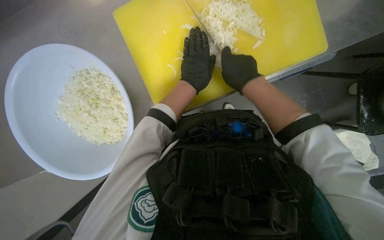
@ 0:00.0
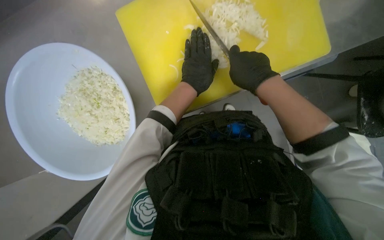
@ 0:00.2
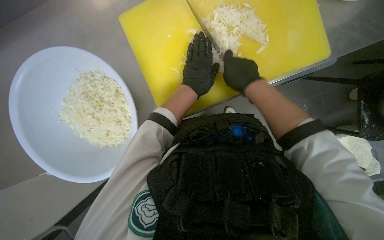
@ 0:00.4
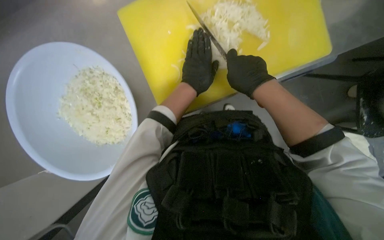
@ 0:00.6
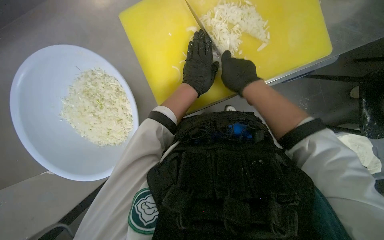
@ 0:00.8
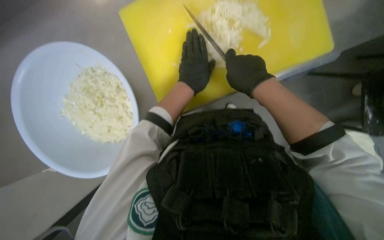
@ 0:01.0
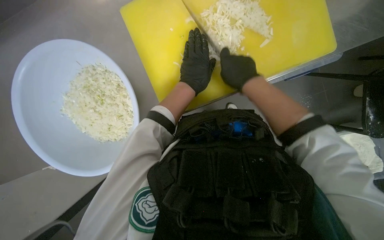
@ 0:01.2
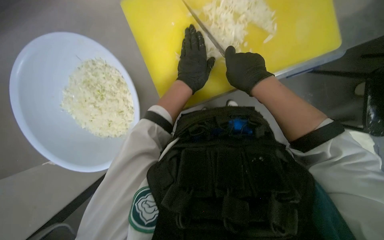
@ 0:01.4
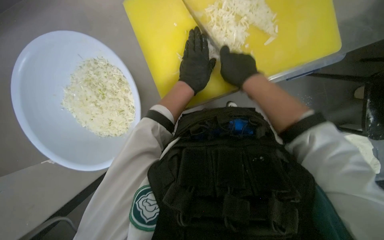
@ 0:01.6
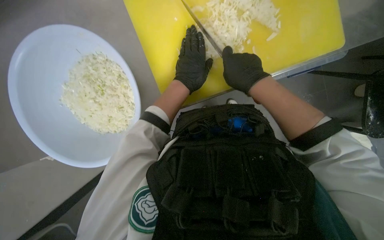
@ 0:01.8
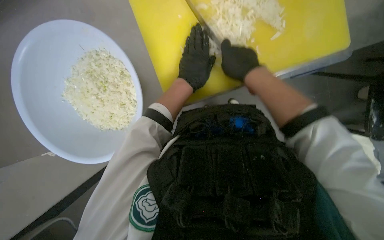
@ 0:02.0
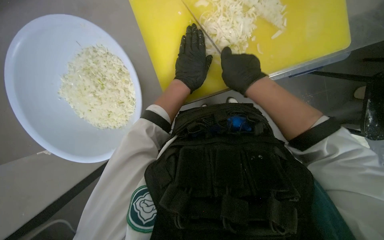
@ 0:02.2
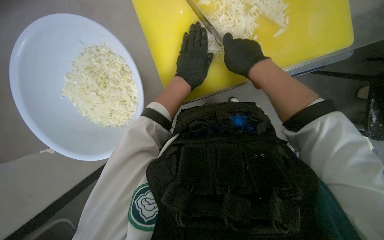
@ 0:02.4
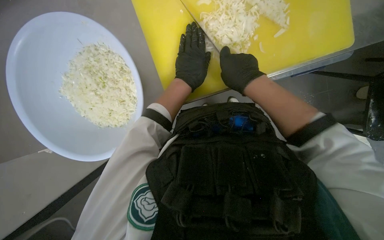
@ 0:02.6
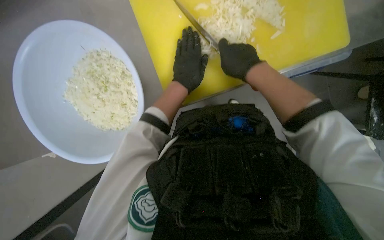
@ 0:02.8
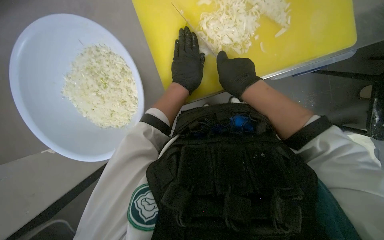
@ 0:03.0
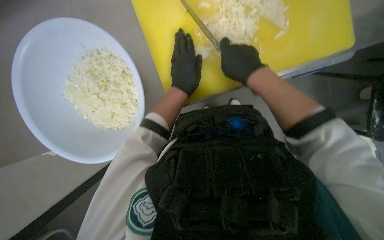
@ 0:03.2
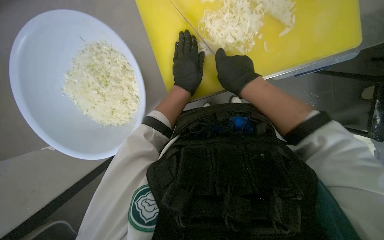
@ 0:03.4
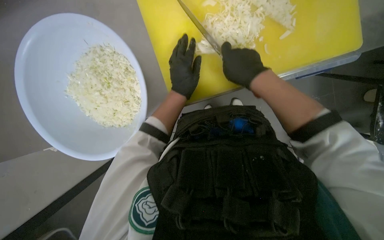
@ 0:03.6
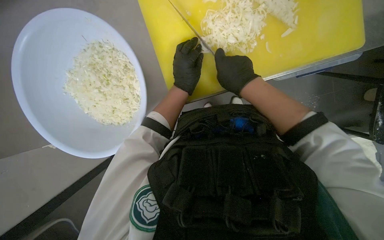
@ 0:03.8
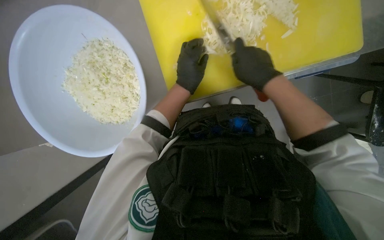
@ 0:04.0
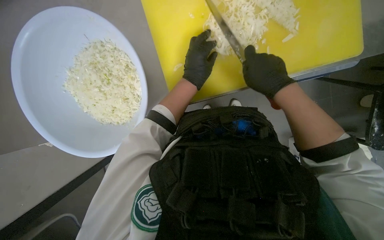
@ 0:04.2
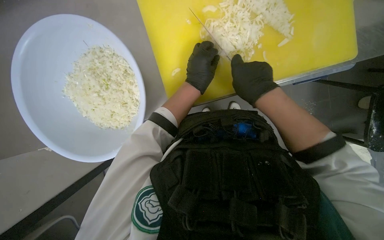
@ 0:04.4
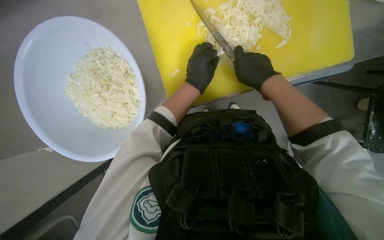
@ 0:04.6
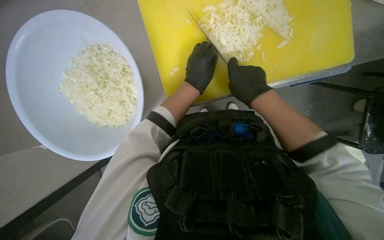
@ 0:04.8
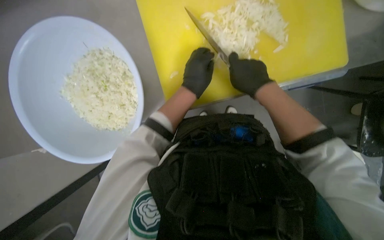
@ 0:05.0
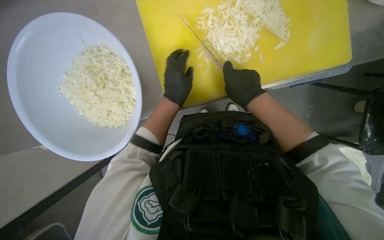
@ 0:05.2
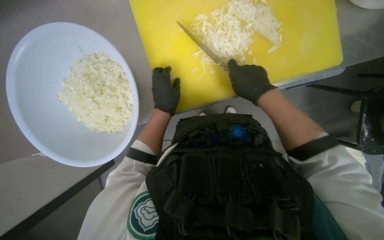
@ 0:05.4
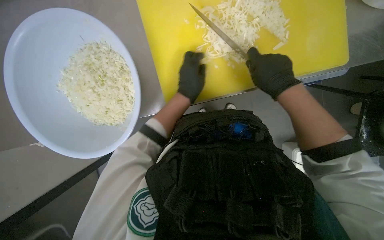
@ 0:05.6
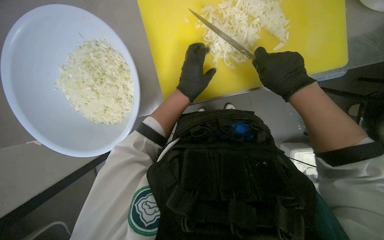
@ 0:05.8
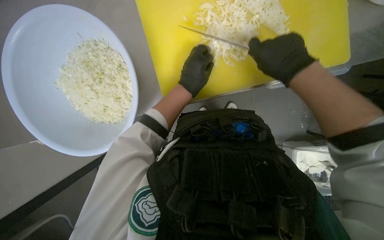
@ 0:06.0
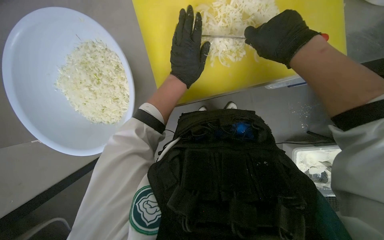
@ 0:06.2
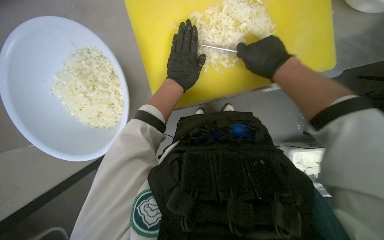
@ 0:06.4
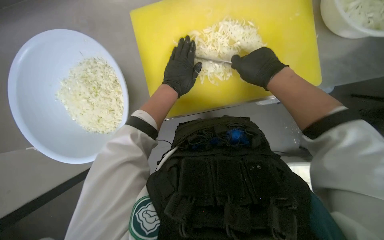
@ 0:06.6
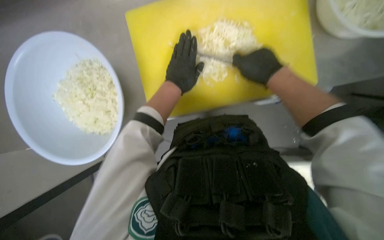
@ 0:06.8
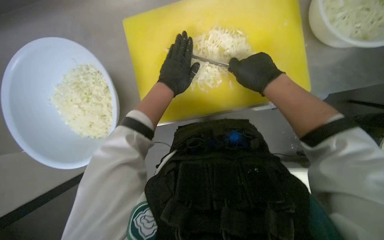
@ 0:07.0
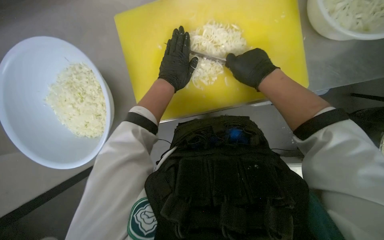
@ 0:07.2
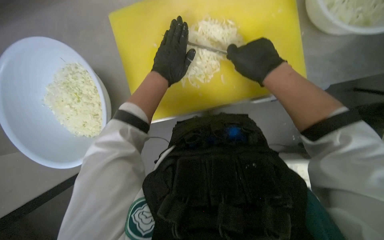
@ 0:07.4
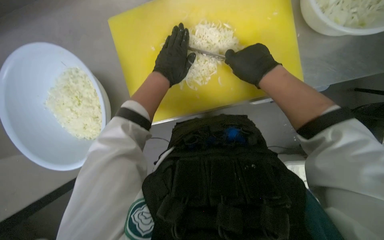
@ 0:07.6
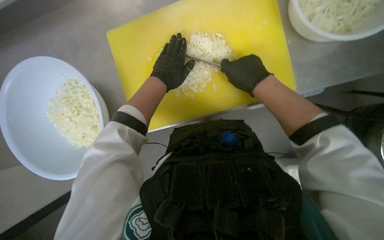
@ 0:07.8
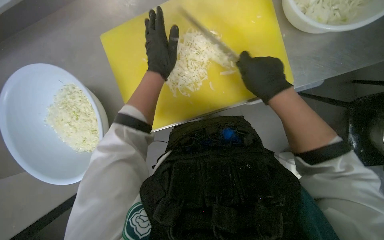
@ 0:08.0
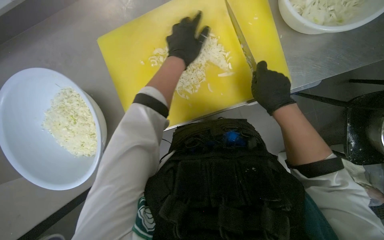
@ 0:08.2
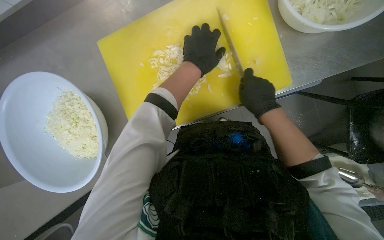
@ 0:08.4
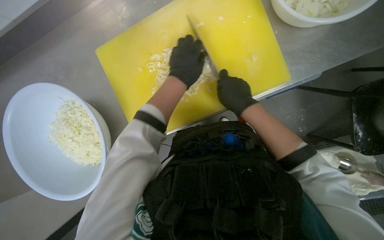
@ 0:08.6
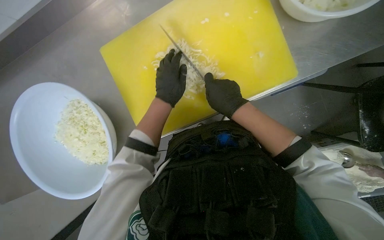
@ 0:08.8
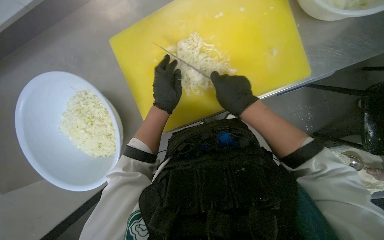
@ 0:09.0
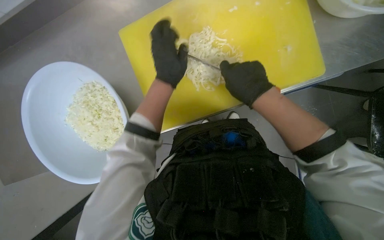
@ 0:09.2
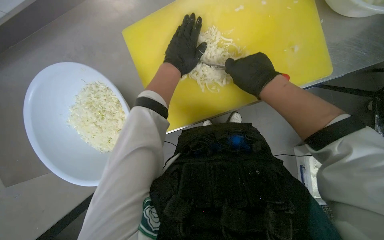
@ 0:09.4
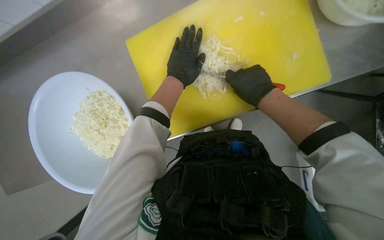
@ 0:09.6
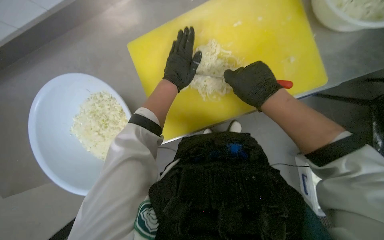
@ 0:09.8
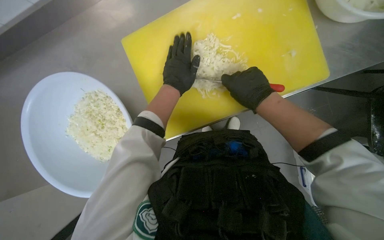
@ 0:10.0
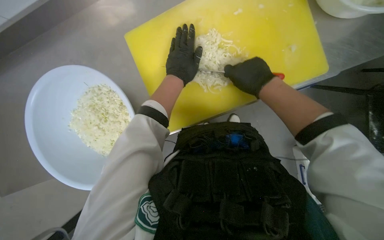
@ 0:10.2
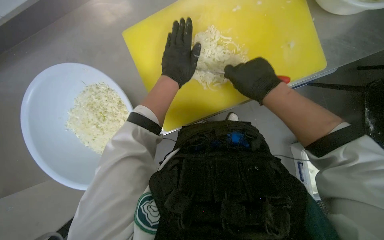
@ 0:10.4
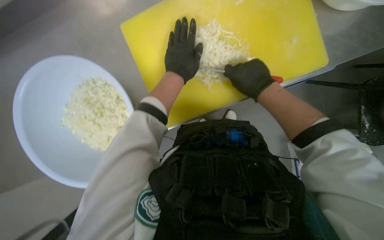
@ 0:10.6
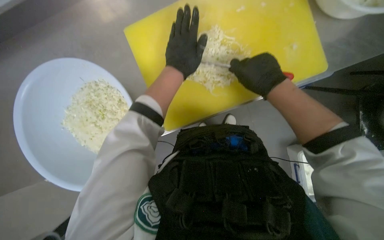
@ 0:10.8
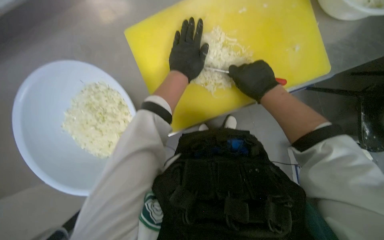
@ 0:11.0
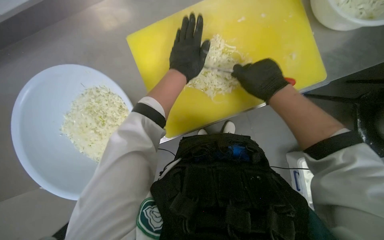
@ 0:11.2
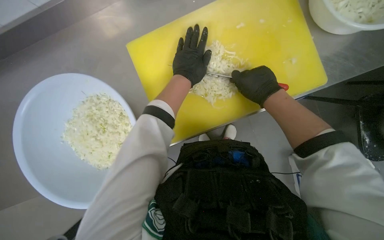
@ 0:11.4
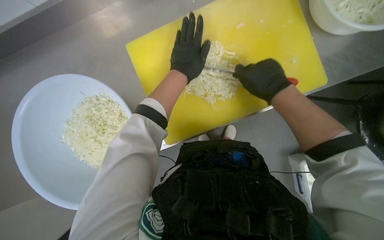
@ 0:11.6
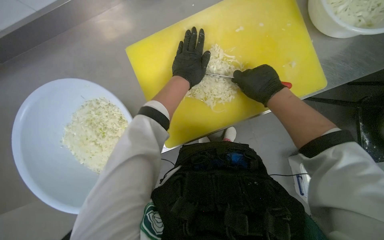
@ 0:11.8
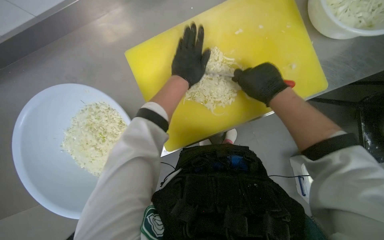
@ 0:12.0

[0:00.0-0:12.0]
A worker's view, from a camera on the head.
Job: preparing food.
The whole recording: Chopping onions. The worker chops another piece of onion on the yellow cutting board.
0:00.0 to 0:04.4: The hands are busy where they are.
0:04.4 to 0:06.0: The hands work in one place, with small movements.
0:07.6 to 0:09.0: The right hand travels down the picture by roughly 10 cm.
0:10.4 to 0:12.0: The hands stay close to where they were, moving slightly.

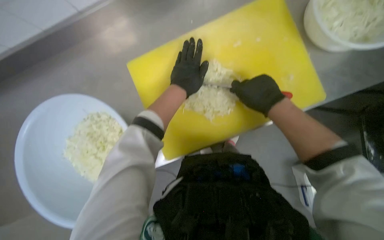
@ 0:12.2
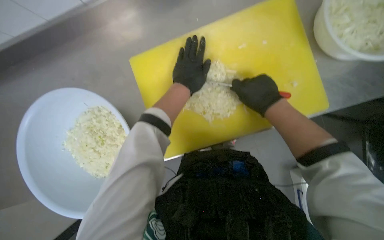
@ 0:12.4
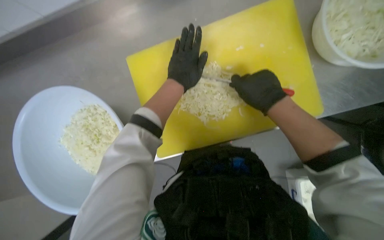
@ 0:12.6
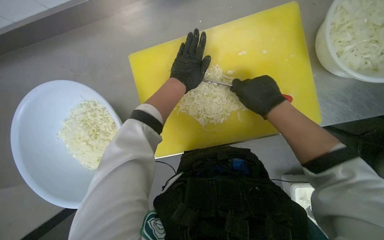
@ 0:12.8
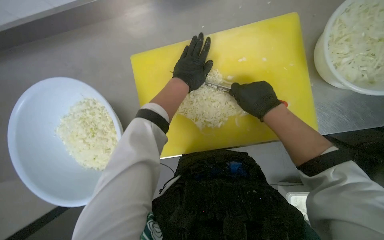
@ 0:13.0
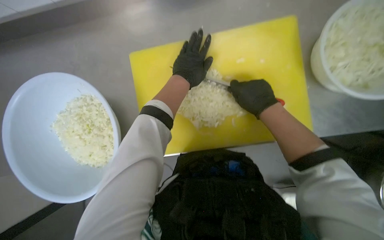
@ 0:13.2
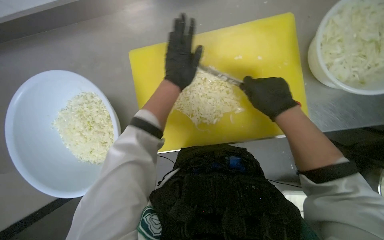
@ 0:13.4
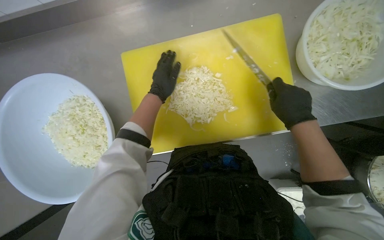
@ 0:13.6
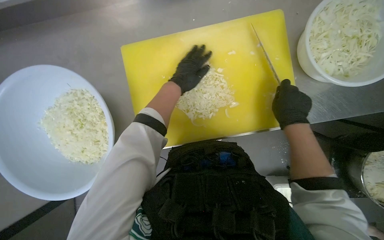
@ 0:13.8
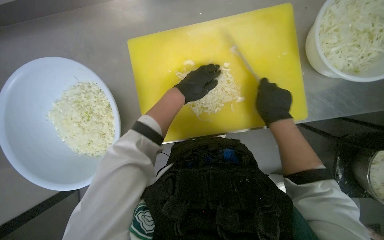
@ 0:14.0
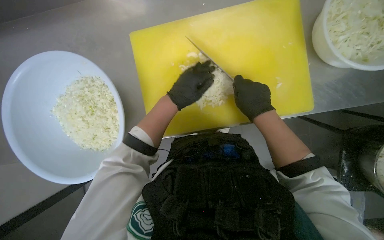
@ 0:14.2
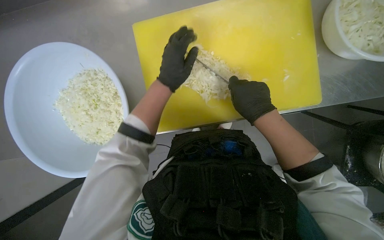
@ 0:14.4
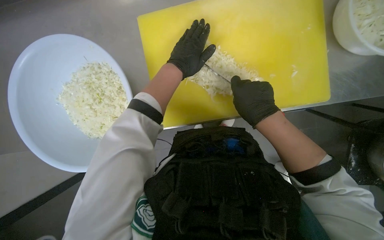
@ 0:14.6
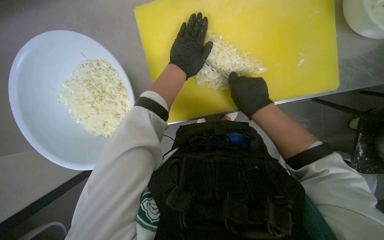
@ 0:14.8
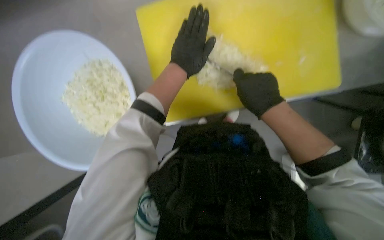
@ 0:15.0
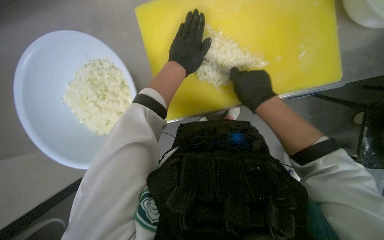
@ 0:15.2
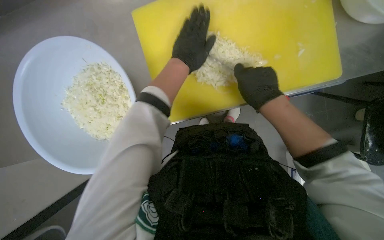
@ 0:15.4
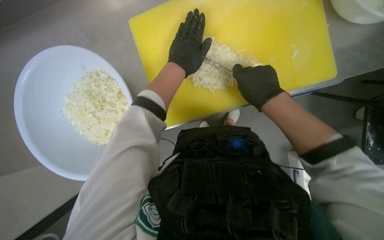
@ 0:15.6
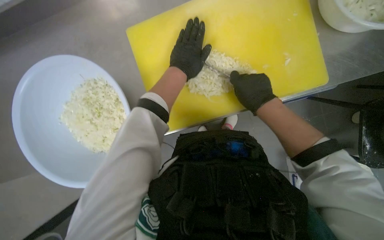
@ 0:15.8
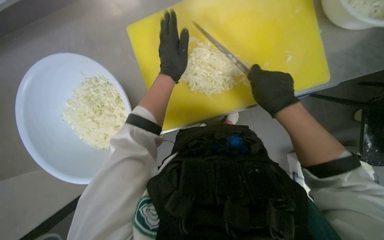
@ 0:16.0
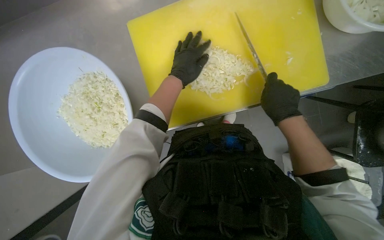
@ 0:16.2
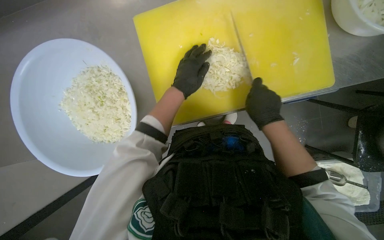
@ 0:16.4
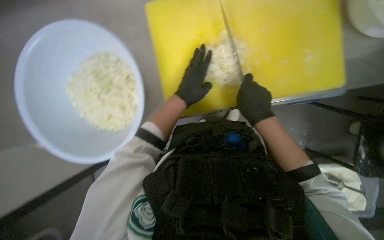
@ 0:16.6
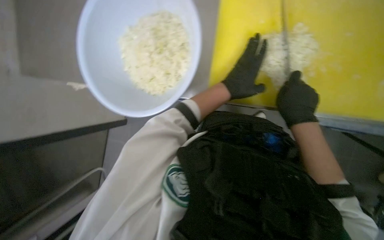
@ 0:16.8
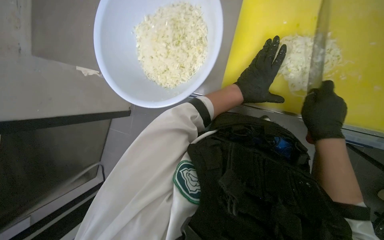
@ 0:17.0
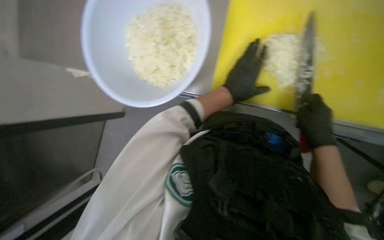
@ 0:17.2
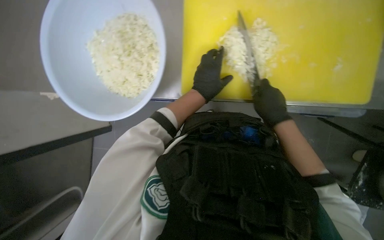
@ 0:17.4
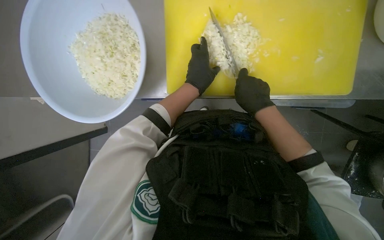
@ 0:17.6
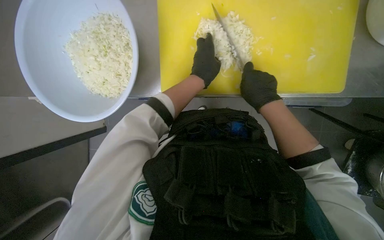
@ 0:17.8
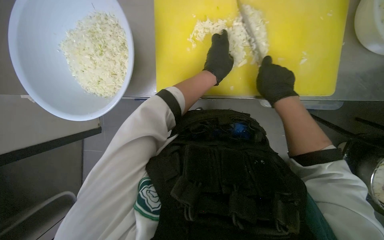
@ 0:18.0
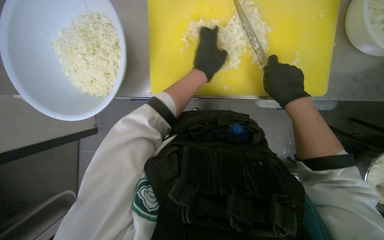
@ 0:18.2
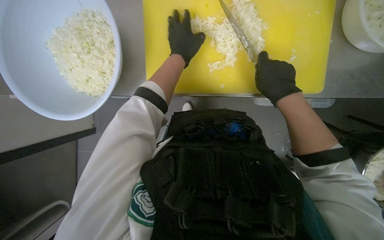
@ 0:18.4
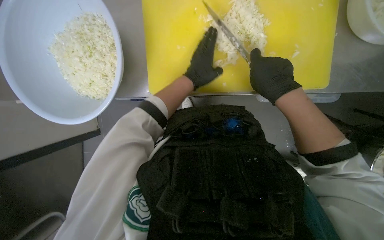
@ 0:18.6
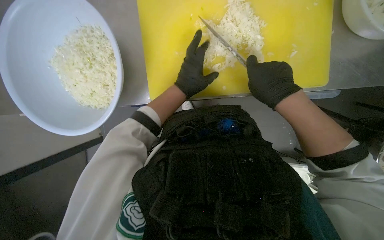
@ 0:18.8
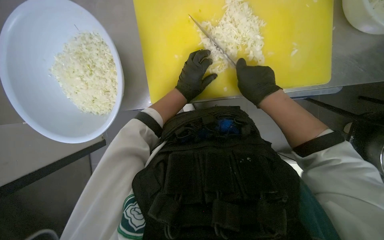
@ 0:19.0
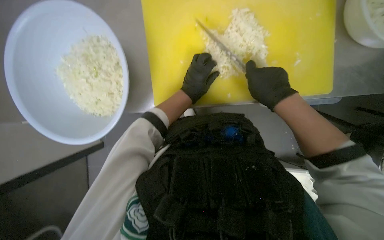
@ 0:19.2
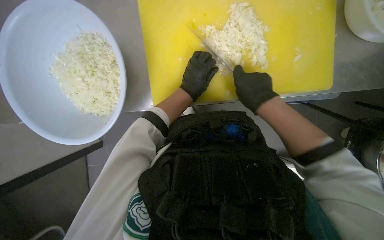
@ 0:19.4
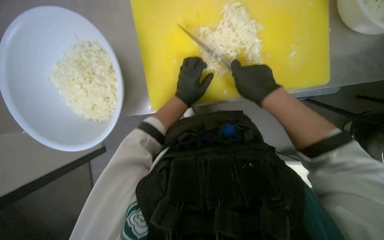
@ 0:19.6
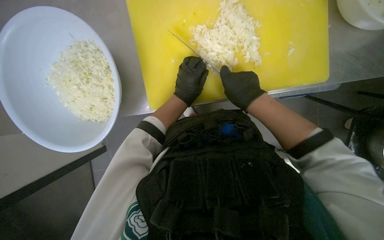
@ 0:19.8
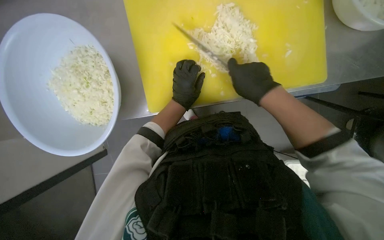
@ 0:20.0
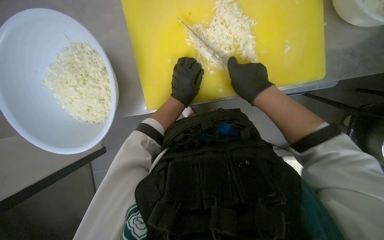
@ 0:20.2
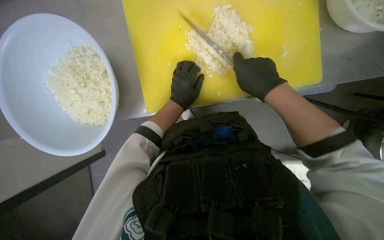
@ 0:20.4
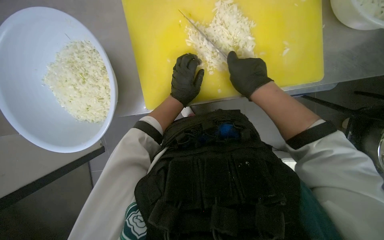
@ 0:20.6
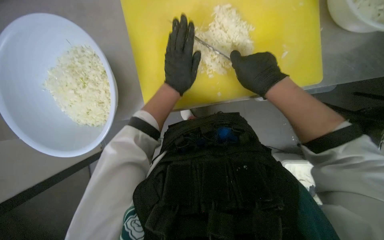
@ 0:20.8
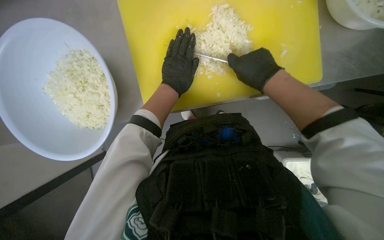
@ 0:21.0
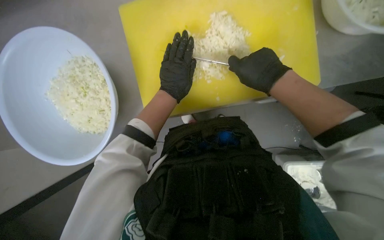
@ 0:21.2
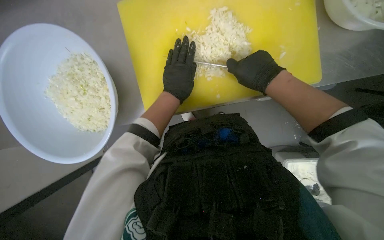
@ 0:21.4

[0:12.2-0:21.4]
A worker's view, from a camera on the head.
Job: preparing food.
The whole recording: Chopping onions. The worker chops another piece of onion on the yellow cutting board.
0:12.2 to 0:13.8: The right hand shifts roughly 10 cm to the right.
0:13.8 to 0:15.2: The right hand is displaced to the left by about 15 cm.
0:16.8 to 0:18.4: The head turns to the right by some 20 degrees. The left hand goes approximately 10 cm up the picture.
0:18.4 to 0:19.8: The left hand goes about 10 cm down the picture.
0:19.8 to 0:21.4: The hands work in one place, with small movements.
